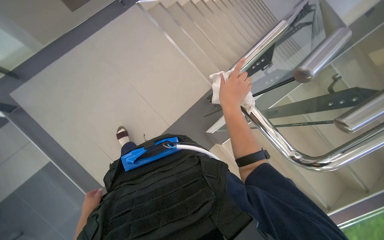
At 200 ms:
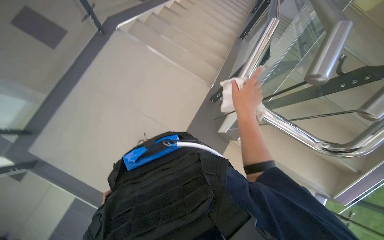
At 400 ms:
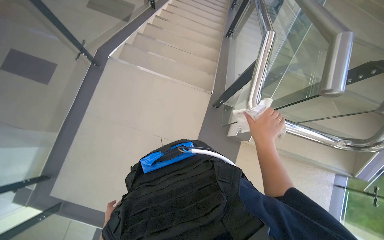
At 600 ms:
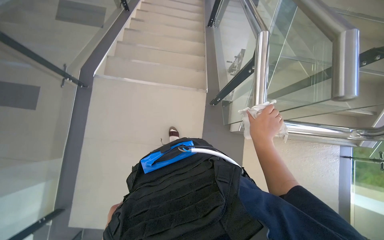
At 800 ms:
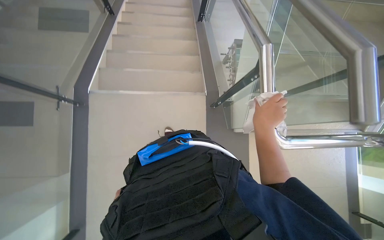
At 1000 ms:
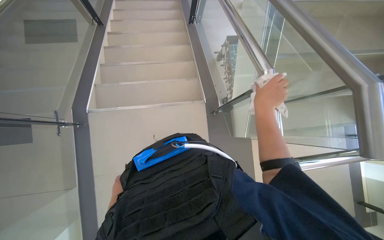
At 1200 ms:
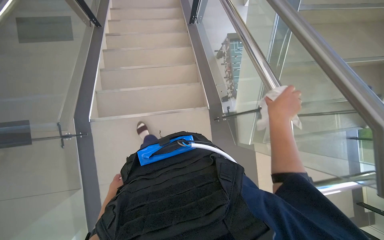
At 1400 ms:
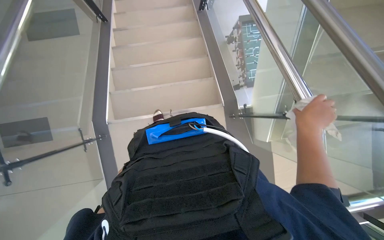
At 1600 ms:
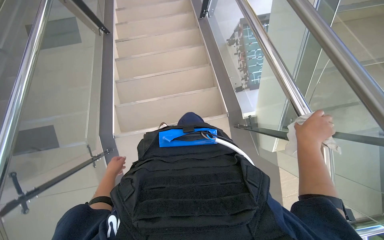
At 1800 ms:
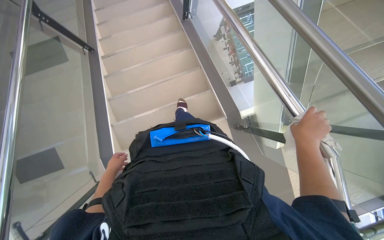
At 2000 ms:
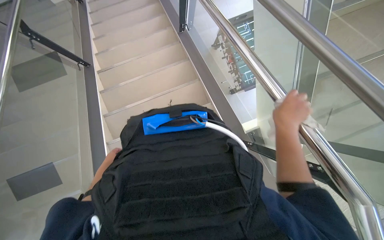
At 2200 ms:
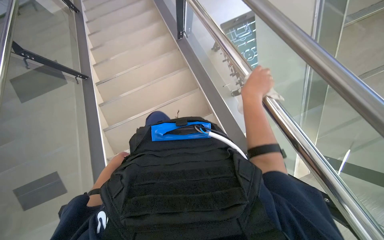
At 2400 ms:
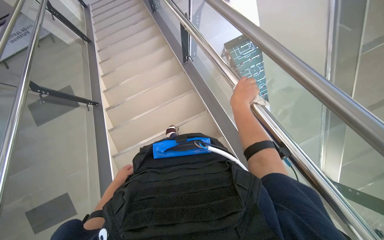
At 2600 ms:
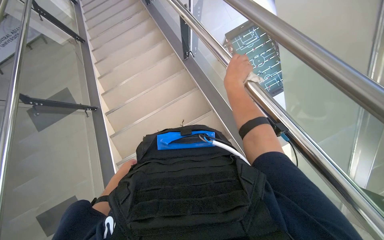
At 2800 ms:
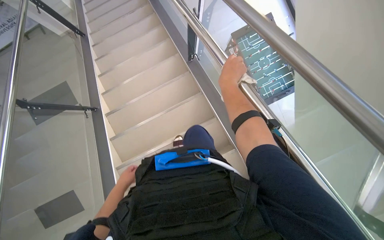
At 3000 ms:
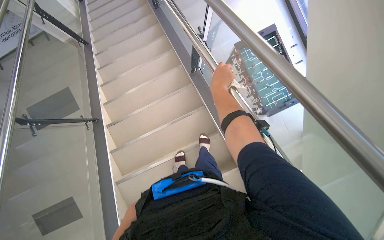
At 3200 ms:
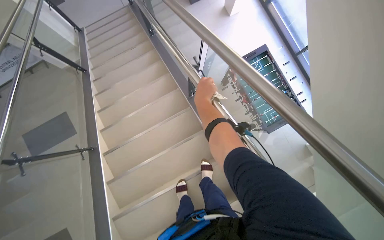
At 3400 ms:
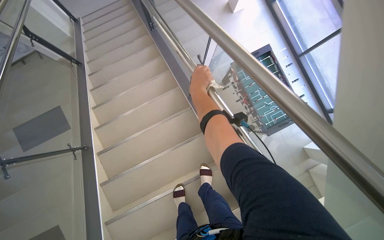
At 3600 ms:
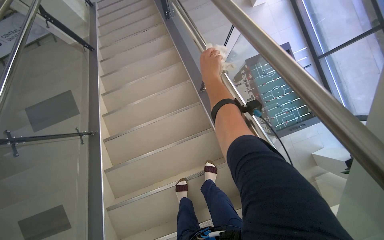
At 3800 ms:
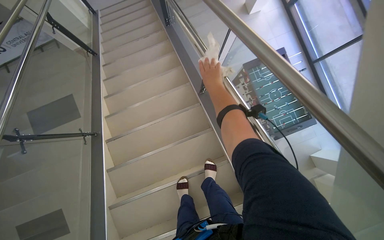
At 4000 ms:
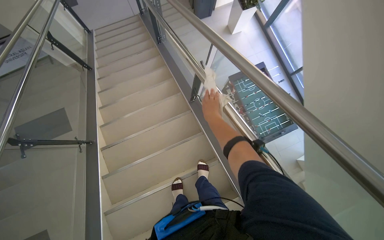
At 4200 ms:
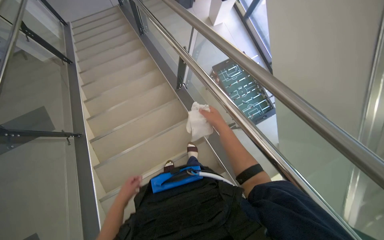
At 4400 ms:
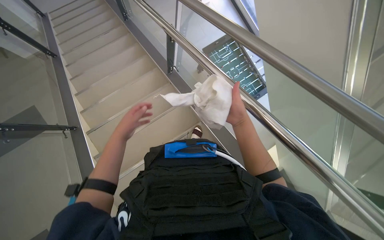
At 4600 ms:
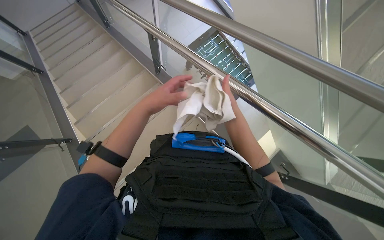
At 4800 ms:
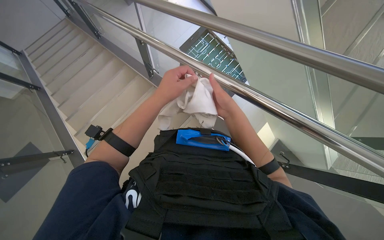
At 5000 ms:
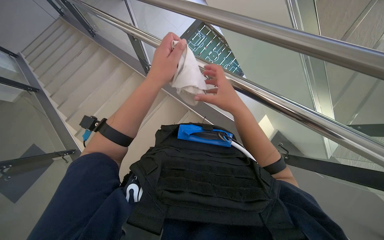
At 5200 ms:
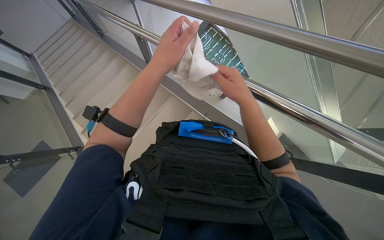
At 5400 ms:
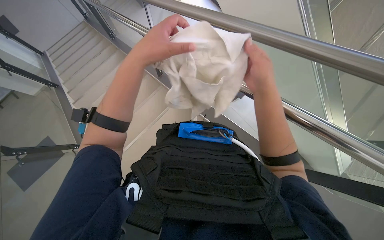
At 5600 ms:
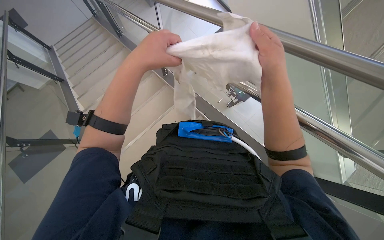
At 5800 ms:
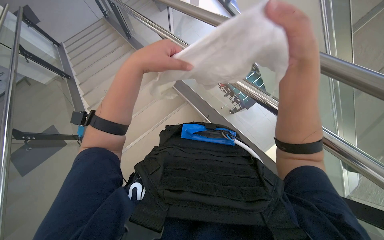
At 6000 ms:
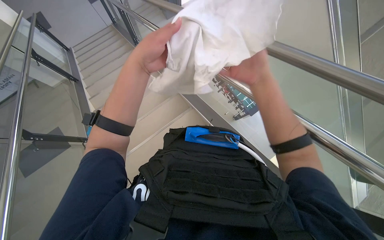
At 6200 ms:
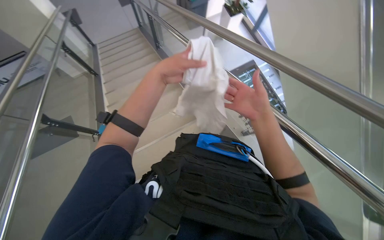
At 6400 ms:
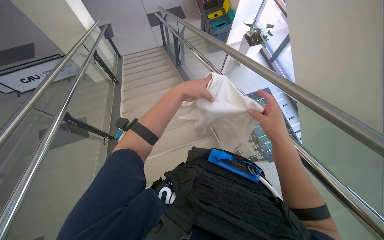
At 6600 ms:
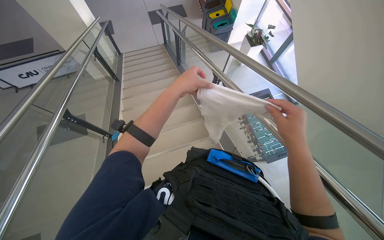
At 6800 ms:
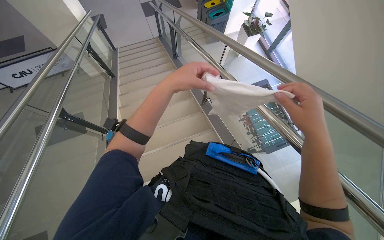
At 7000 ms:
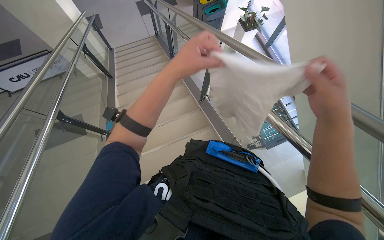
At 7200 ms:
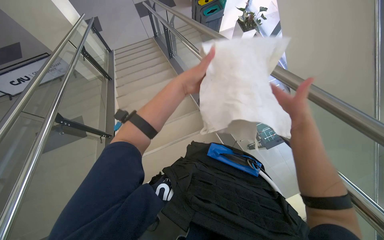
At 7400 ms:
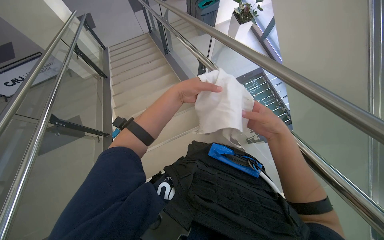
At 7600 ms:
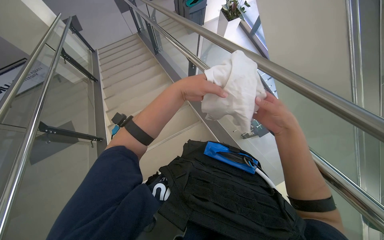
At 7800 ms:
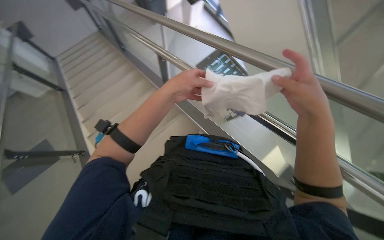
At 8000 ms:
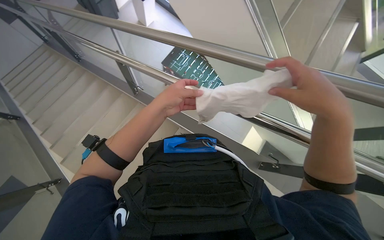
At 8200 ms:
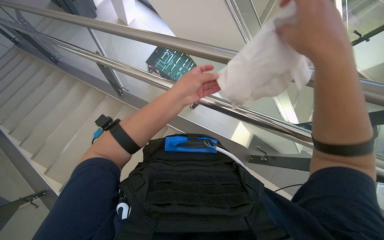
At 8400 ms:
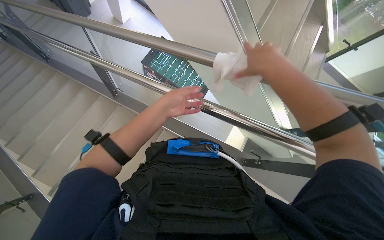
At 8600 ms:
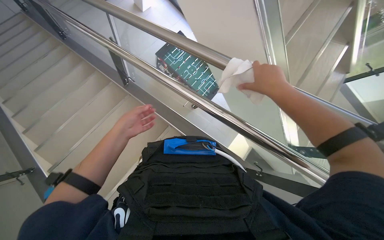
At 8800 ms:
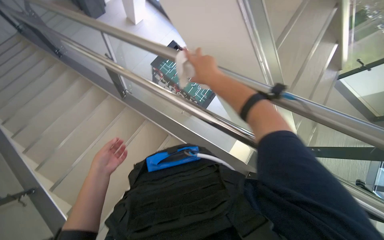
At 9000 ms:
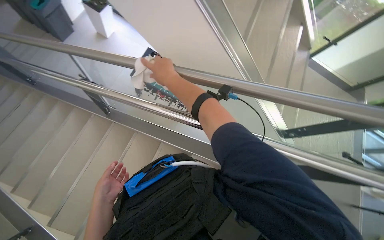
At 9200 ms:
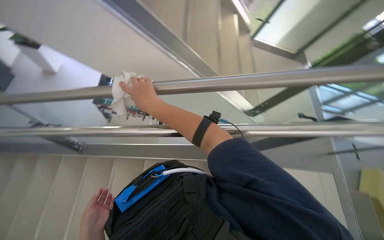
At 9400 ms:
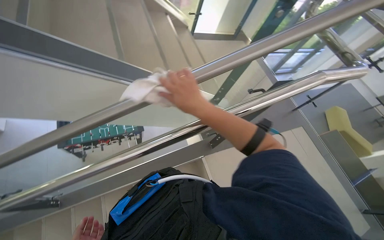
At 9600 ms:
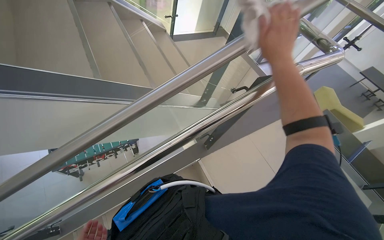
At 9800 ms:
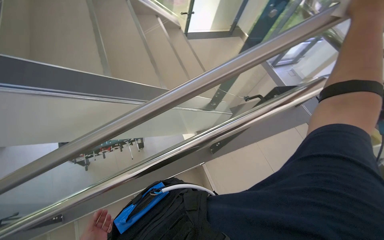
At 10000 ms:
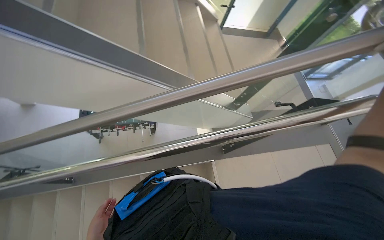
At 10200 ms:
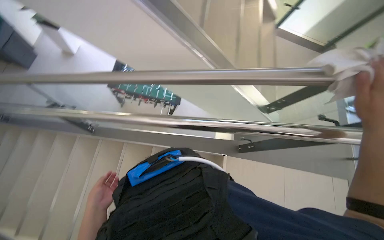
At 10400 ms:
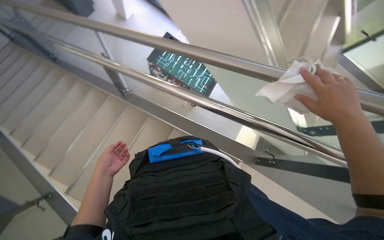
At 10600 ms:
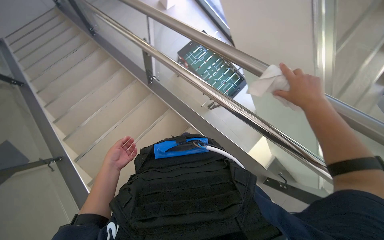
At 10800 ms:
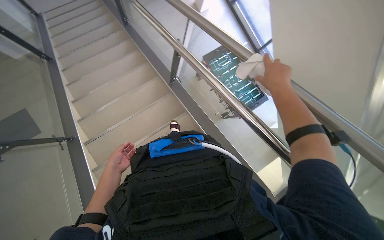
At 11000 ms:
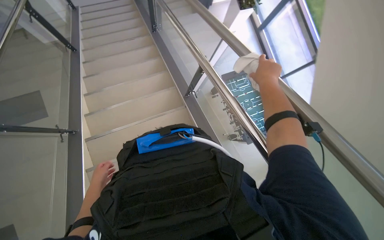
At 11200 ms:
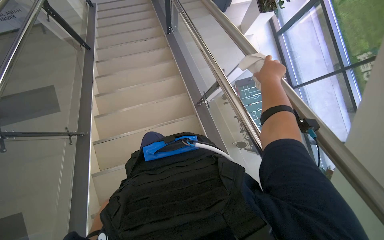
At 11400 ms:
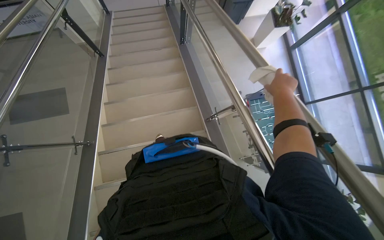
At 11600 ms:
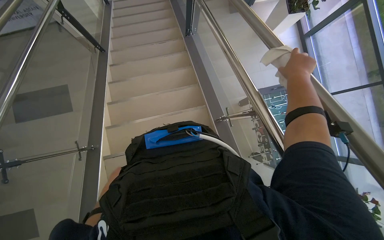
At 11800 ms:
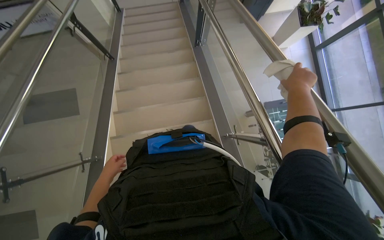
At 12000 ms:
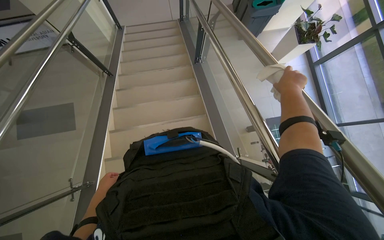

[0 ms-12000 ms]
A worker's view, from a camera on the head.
Job: wiping surfaces.
The whole recording: Wiping staircase handrail. The worker wipes the metal handrail of the staircase with a white cloth.
0 ms to 1600 ms: The wearer moves approximately 90 cm. The camera pitches downward, by approximately 15 degrees. The scene turns roughly 55 degrees counterclockwise in the picture.
1600 ms to 3000 ms: The camera is carried roughly 60 cm.
3000 ms to 4400 ms: The right hand heads down the picture, covering about 25 cm.
7600 ms to 9000 ms: The head turns to the right by roughly 40 degrees.
10400 ms to 12000 ms: The camera is carried roughly 60 cm. The wearer's head swings about 50 degrees to the left.

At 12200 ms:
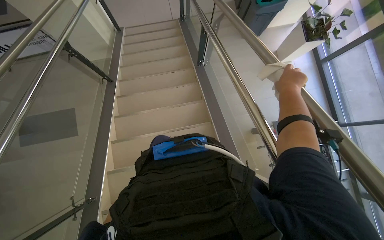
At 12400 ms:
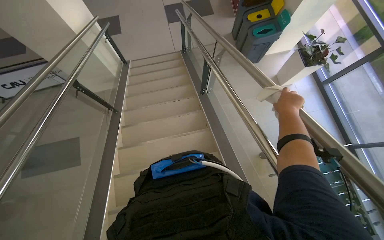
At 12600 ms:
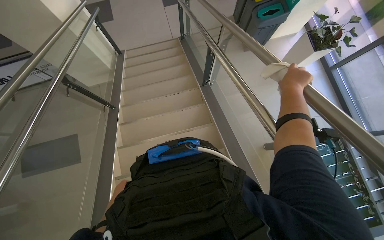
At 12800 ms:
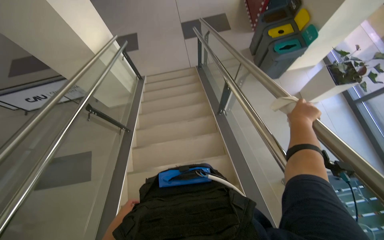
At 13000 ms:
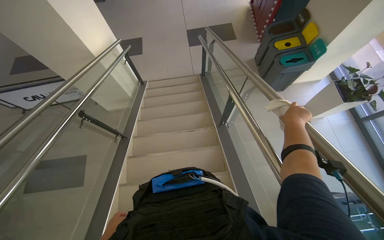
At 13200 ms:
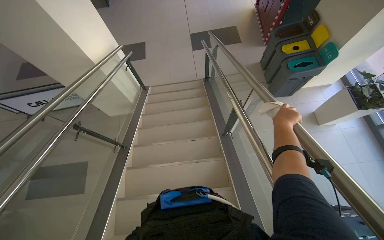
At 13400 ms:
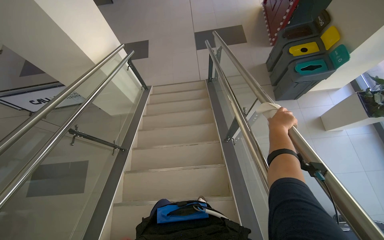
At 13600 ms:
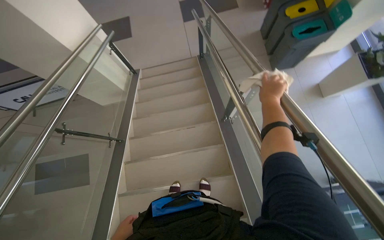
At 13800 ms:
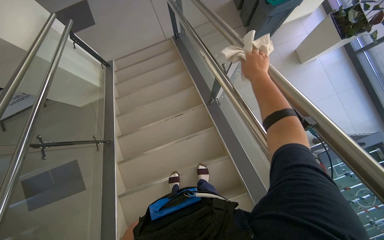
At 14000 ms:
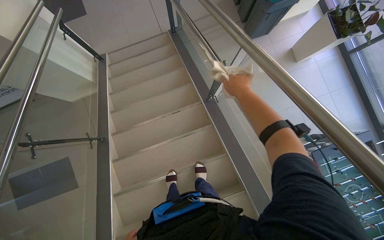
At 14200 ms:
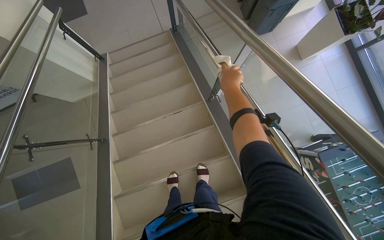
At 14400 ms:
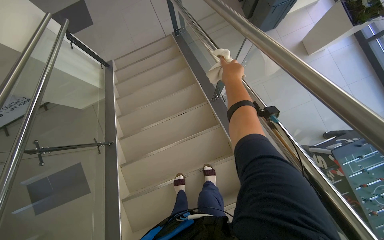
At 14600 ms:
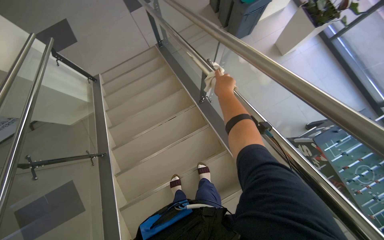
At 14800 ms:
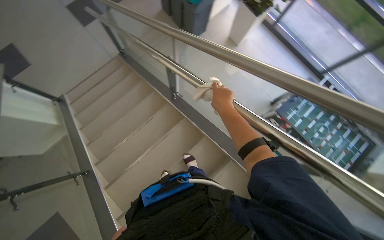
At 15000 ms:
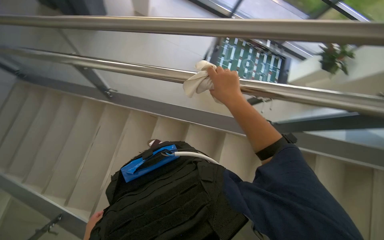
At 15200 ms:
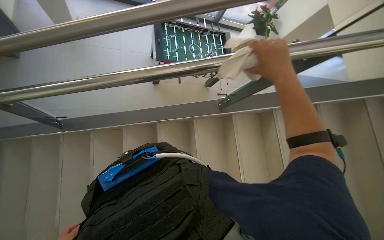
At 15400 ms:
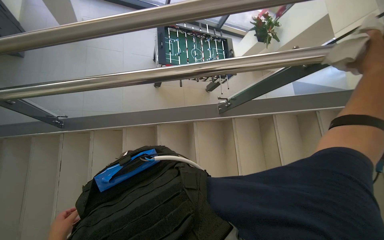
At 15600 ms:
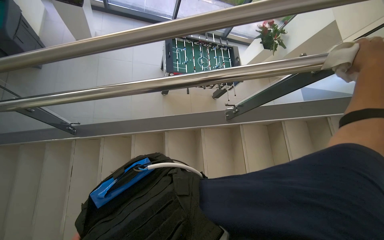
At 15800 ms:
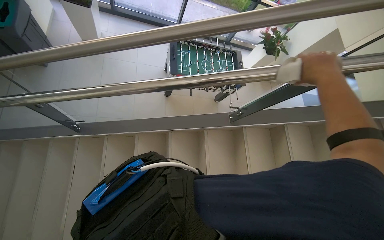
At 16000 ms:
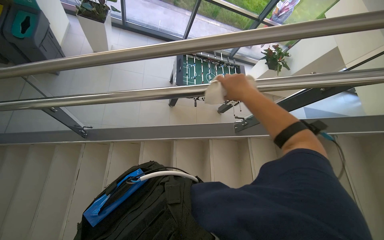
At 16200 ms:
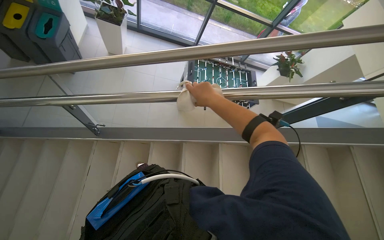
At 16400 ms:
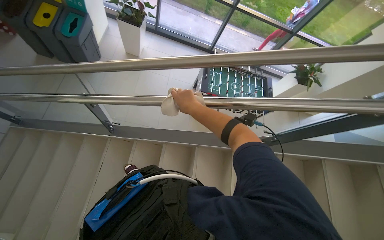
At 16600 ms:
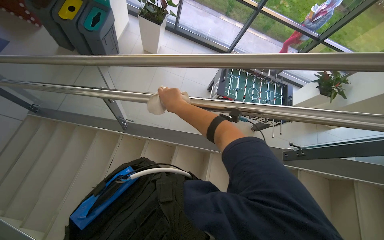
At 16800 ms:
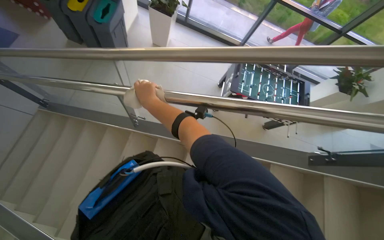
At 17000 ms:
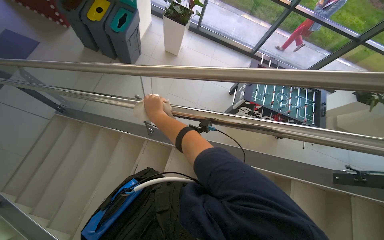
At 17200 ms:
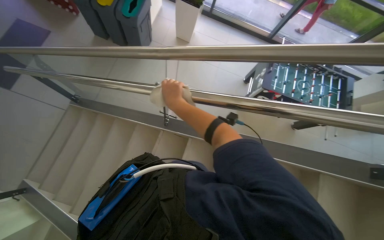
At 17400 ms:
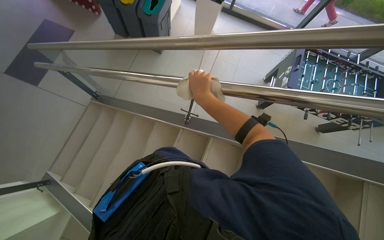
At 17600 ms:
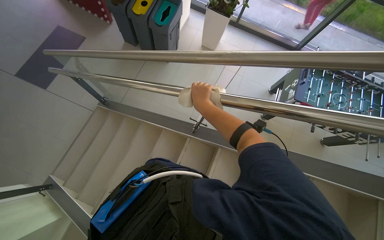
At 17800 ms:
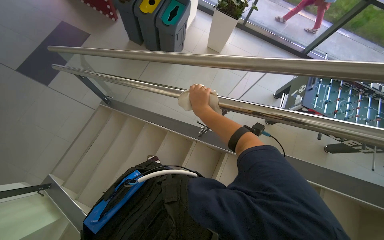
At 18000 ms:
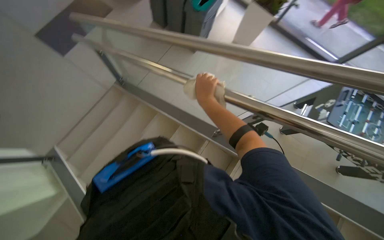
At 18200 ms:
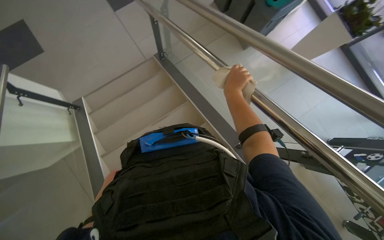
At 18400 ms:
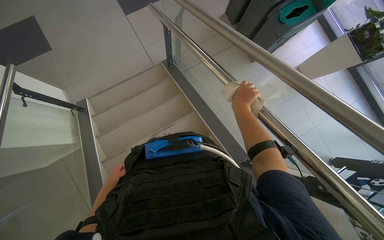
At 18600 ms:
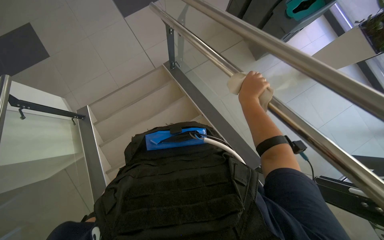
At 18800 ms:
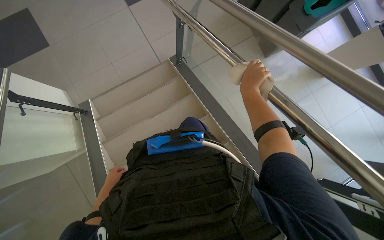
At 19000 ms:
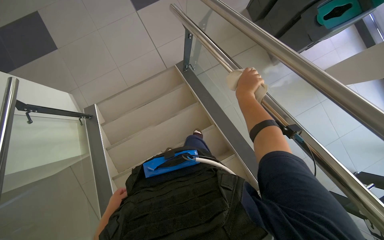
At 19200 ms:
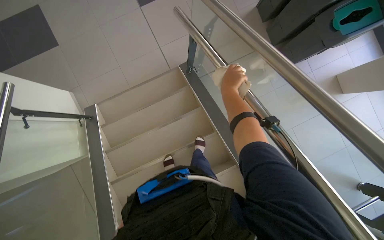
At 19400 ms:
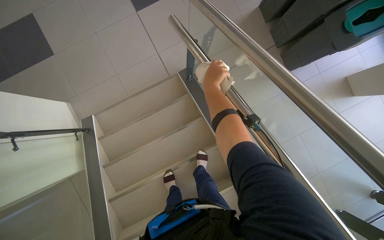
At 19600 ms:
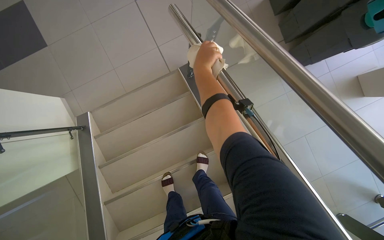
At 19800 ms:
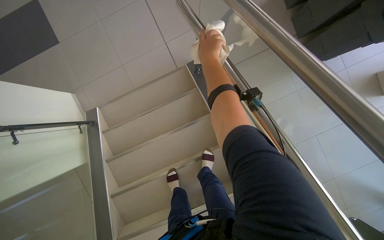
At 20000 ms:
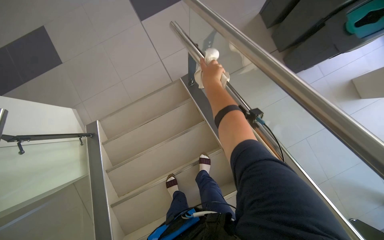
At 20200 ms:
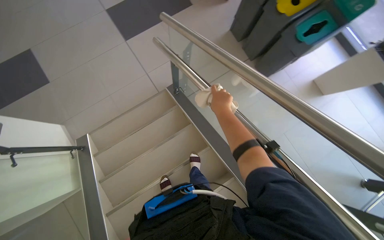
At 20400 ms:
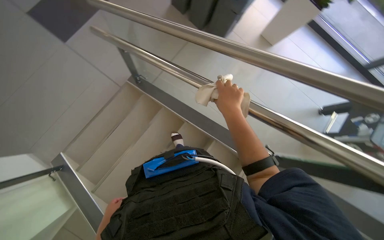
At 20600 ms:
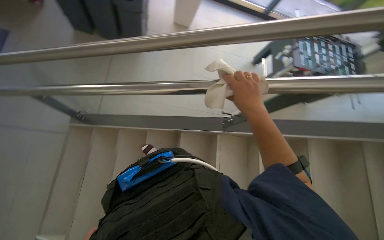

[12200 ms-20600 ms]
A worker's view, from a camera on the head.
Job: wiping surfaces.
The whole recording: Wiping staircase handrail. The worker wipes the metal handrail of the staircase with a white cloth.
12200 ms to 13600 ms: The head travels approximately 80 cm.
13600 ms to 15000 ms: The wearer's head swings some 65 degrees to the right.
16400 ms to 17800 ms: The wearer moves approximately 50 cm. The wearer looks some 20 degrees further to the left.
17800 ms to 19200 ms: The head travels about 50 cm. The head turns to the left by roughly 40 degrees.
19200 ms to 20600 ms: The head turns to the right by some 60 degrees.
